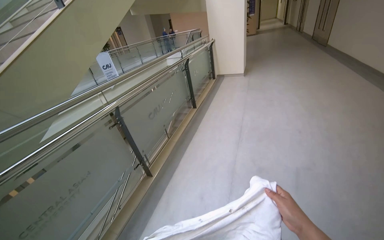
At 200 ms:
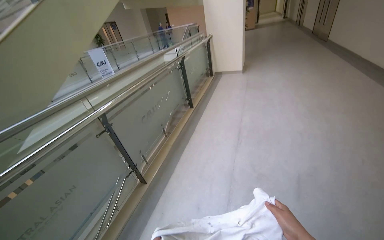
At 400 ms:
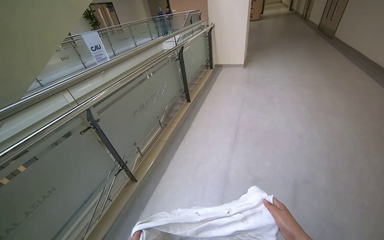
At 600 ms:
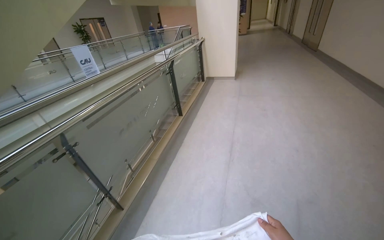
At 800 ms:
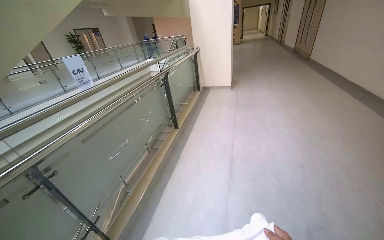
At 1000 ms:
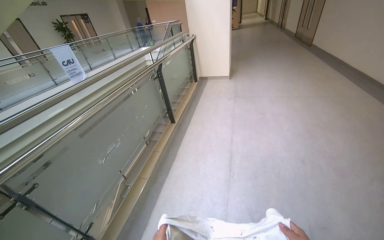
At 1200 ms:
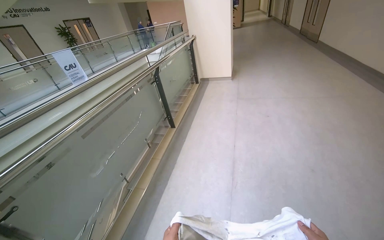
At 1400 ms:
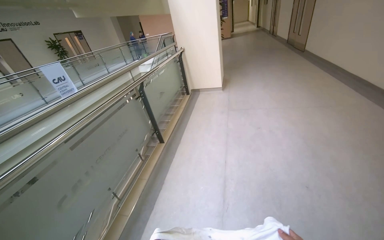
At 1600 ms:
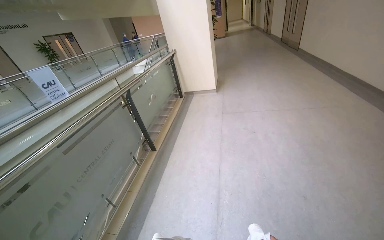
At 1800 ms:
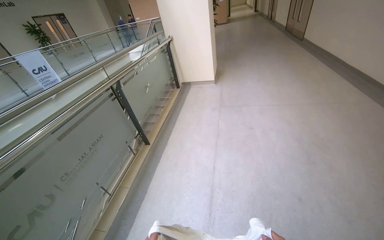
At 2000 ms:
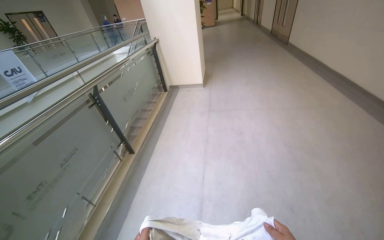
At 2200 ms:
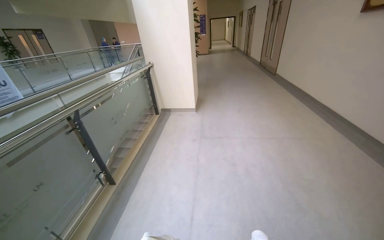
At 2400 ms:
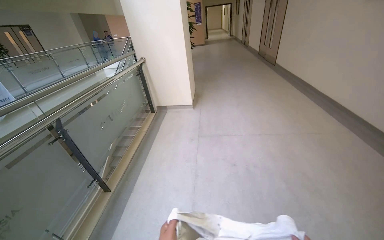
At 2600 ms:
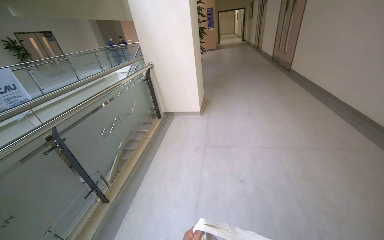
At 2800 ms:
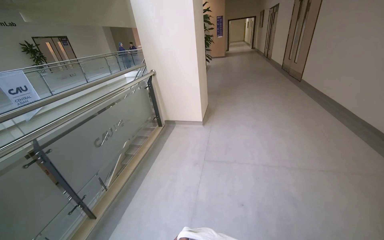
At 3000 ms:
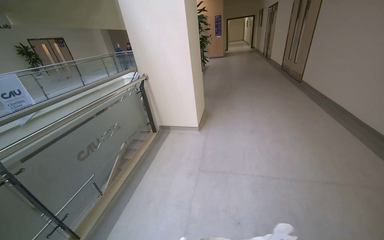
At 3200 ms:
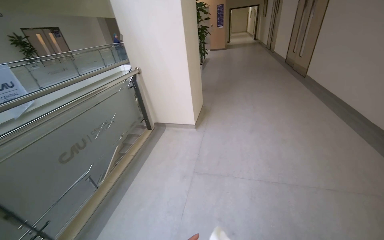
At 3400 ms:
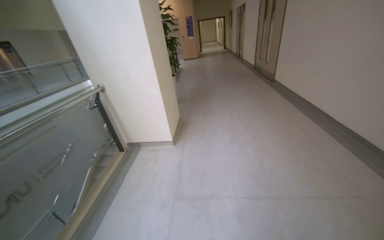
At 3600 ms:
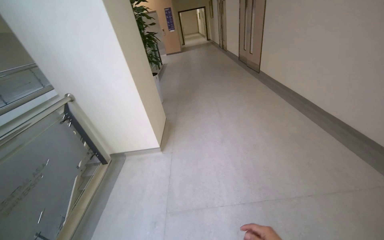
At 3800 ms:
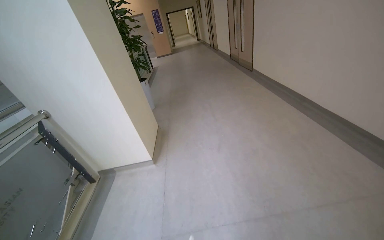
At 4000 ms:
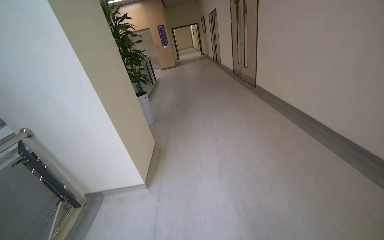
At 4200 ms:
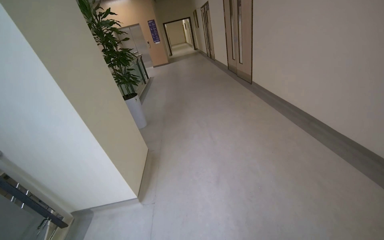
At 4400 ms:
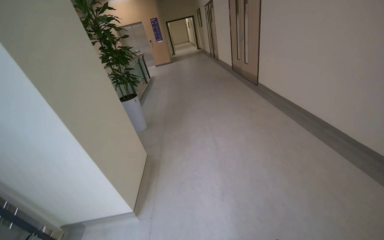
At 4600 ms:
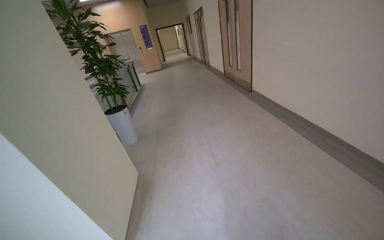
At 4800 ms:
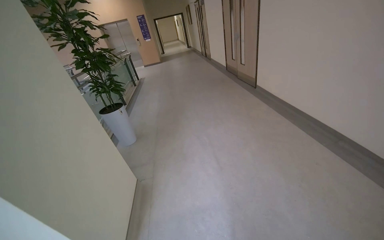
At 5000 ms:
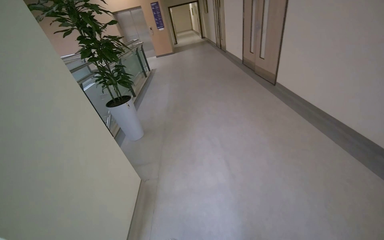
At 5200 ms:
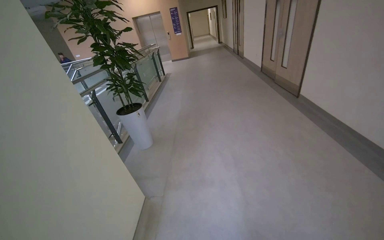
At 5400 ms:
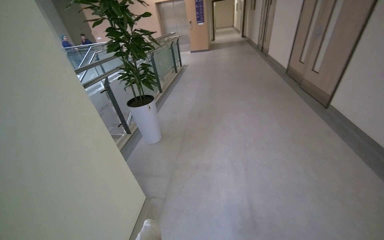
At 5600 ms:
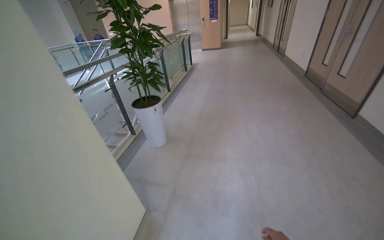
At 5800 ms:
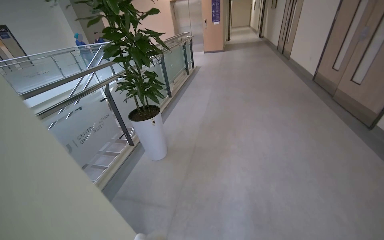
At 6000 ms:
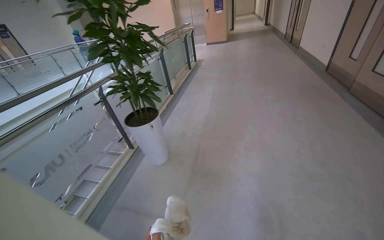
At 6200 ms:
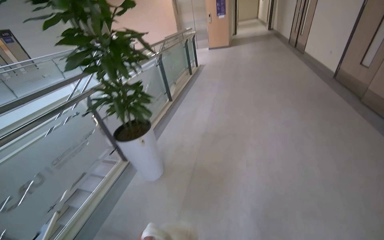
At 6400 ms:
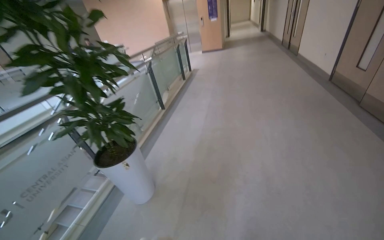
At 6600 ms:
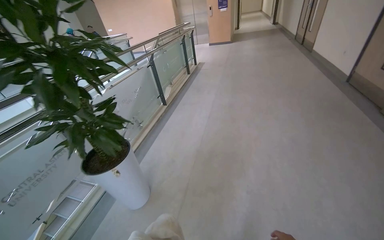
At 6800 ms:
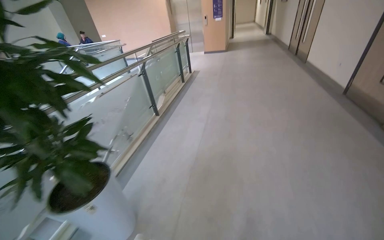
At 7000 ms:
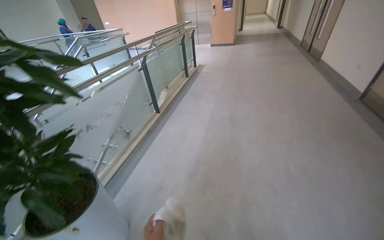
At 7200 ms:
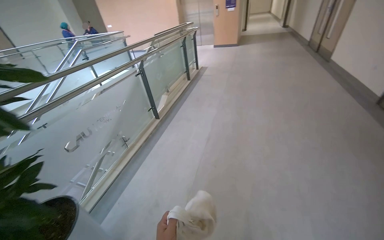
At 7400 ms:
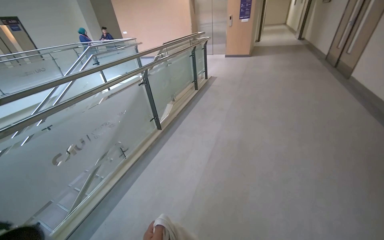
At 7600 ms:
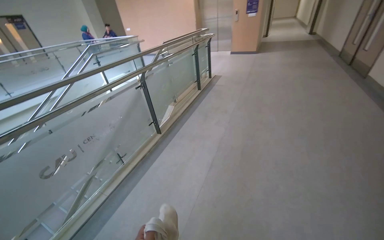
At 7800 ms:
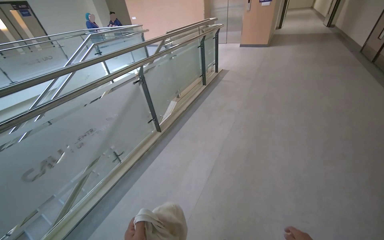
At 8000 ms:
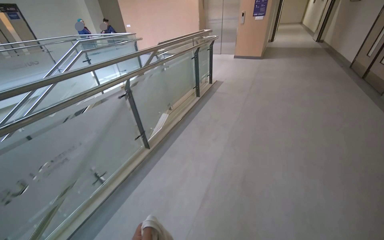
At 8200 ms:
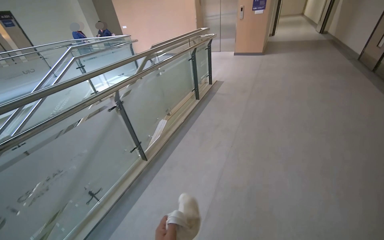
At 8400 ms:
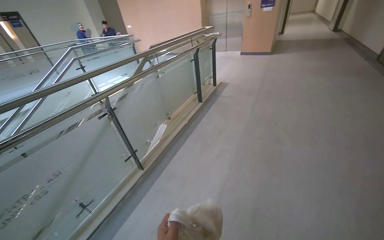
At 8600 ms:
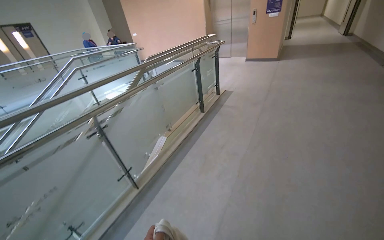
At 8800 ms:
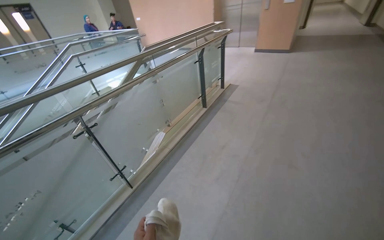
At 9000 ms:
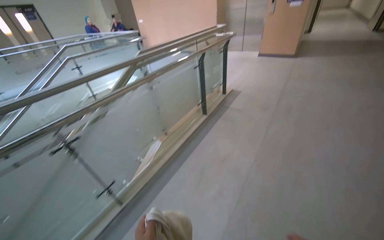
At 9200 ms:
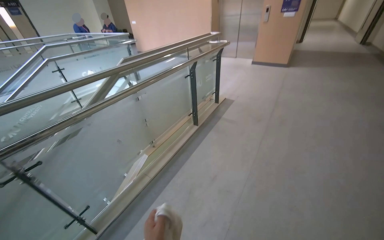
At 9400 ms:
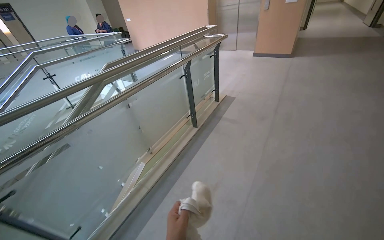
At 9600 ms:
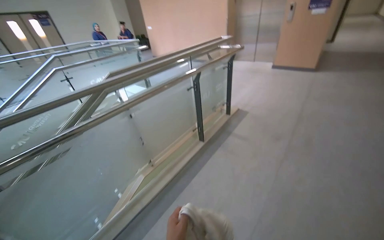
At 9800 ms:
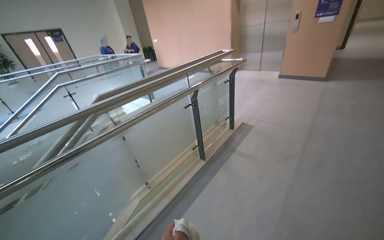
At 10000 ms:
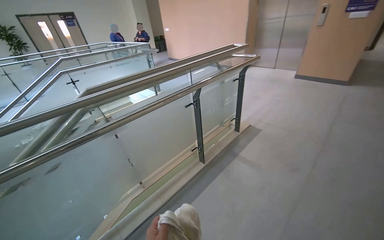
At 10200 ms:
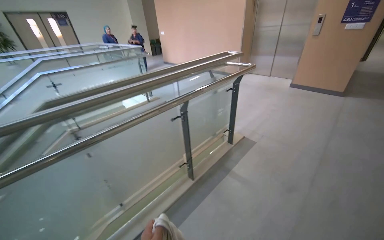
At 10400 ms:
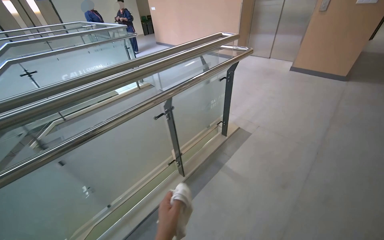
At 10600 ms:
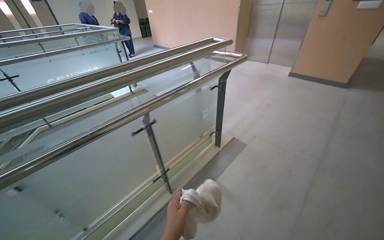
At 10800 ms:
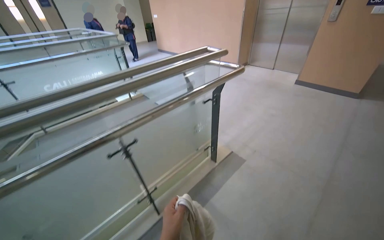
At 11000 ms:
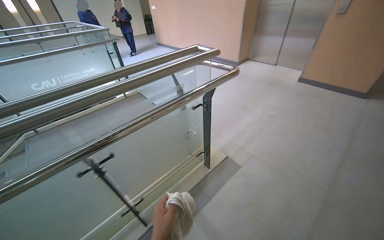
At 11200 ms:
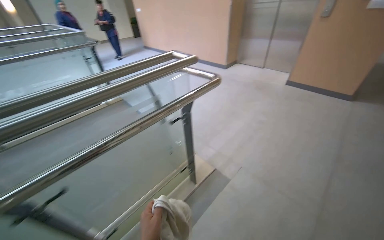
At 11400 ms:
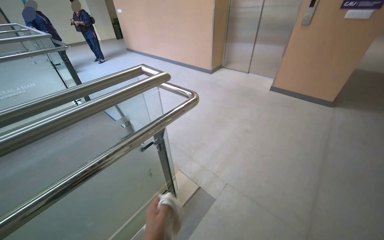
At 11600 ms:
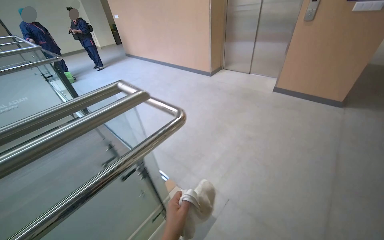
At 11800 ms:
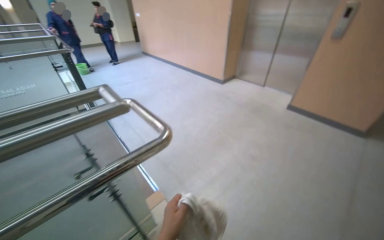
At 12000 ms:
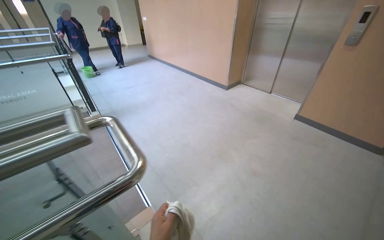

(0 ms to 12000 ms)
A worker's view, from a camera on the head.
Job: wiping surfaces.
The whole recording: Wiping staircase handrails. The worker wipes the metal handrails of the staircase with a white cloth.
0 ms - 1600 ms: The camera is carried about 1 m.
1600 ms - 3000 ms: The head travels some 1 m.
3000 ms - 4400 ms: The head travels roughly 1 m. The wearer looks about 20 degrees further to the right.
4400 ms - 6000 ms: The head travels approximately 1.5 m. The head turns to the left by approximately 20 degrees.
6000 ms - 7600 ms: The camera travels about 1.5 m.
7600 ms - 9000 ms: The camera travels approximately 1 m.
9000 ms - 10400 ms: The wearer moves roughly 1 m.
10400 ms - 12000 ms: The camera is carried roughly 1.5 m.

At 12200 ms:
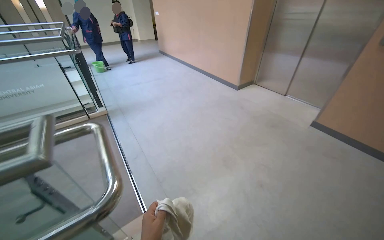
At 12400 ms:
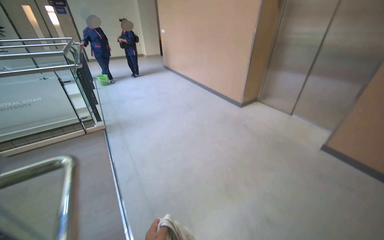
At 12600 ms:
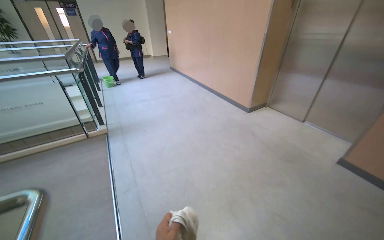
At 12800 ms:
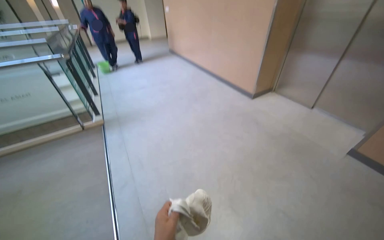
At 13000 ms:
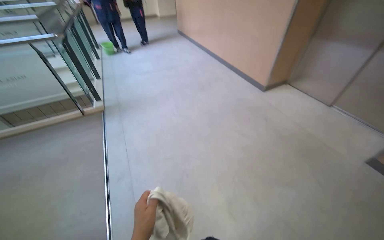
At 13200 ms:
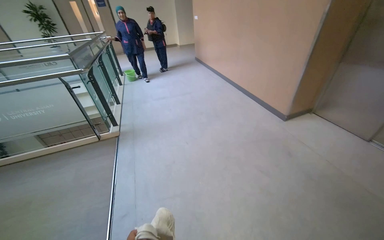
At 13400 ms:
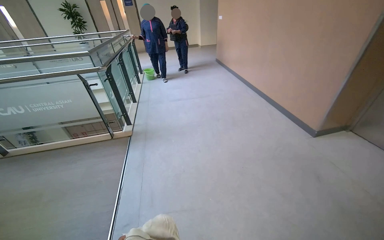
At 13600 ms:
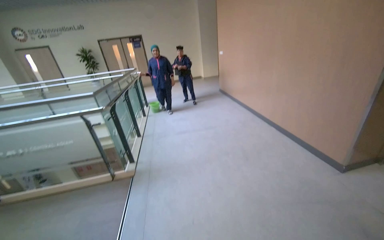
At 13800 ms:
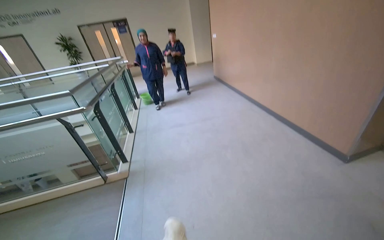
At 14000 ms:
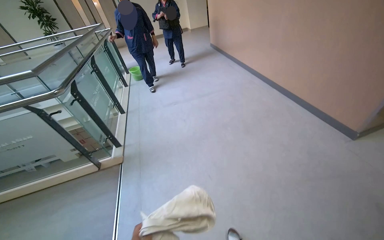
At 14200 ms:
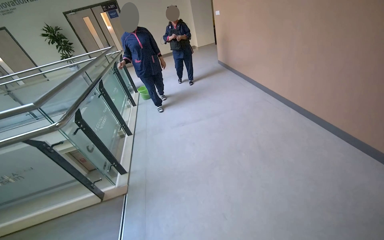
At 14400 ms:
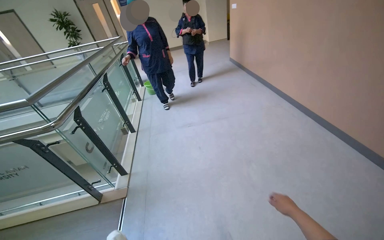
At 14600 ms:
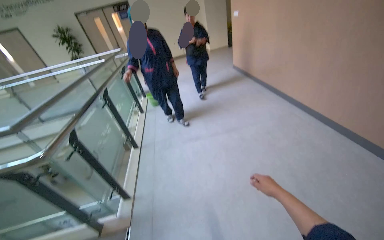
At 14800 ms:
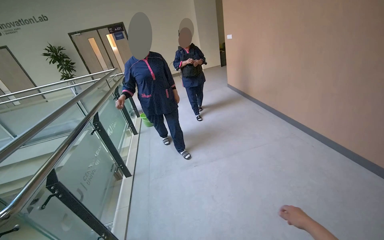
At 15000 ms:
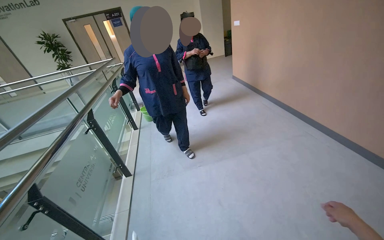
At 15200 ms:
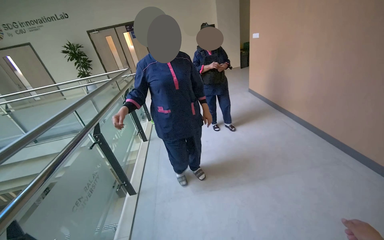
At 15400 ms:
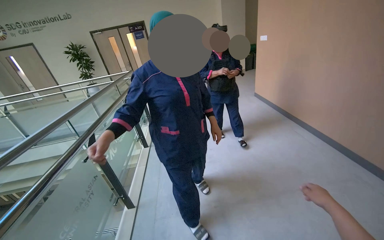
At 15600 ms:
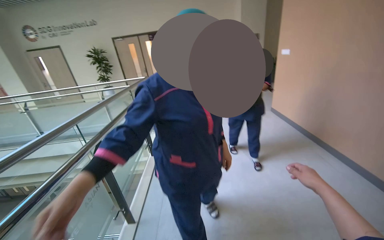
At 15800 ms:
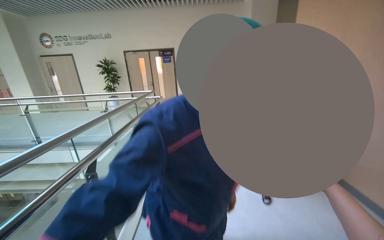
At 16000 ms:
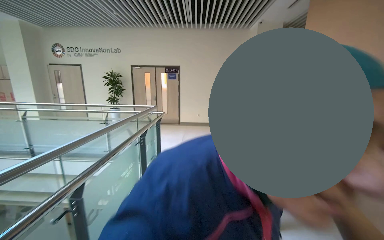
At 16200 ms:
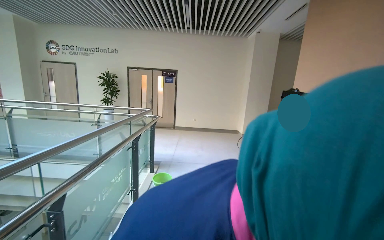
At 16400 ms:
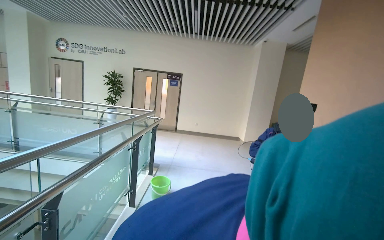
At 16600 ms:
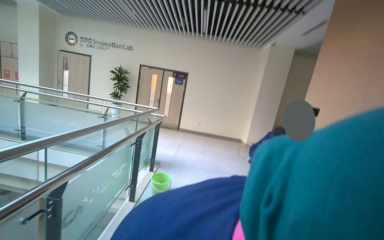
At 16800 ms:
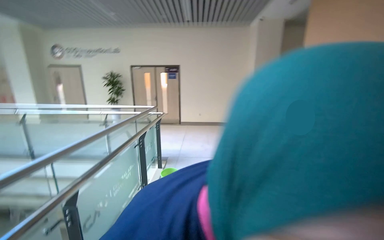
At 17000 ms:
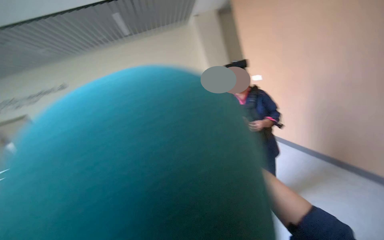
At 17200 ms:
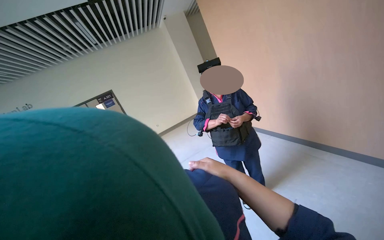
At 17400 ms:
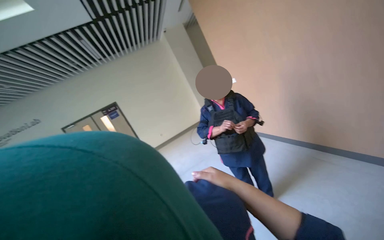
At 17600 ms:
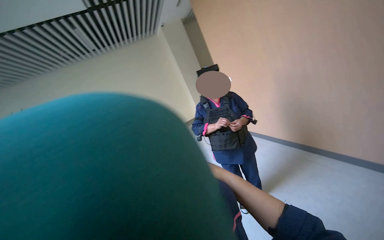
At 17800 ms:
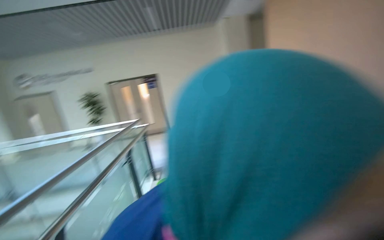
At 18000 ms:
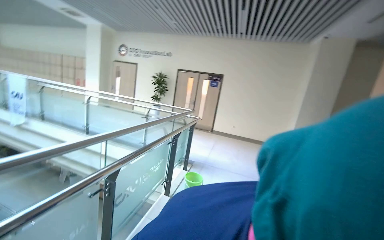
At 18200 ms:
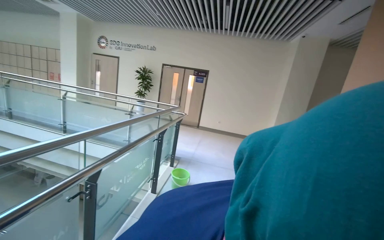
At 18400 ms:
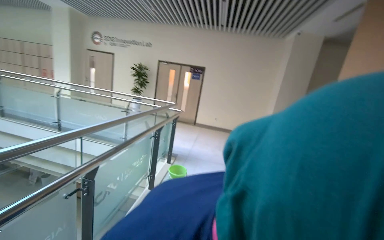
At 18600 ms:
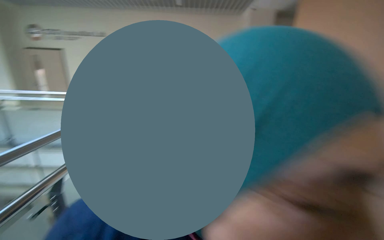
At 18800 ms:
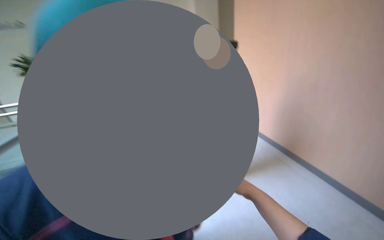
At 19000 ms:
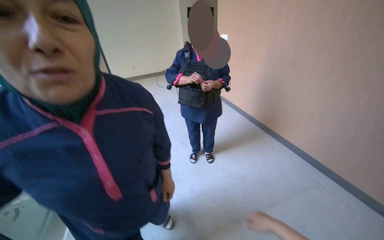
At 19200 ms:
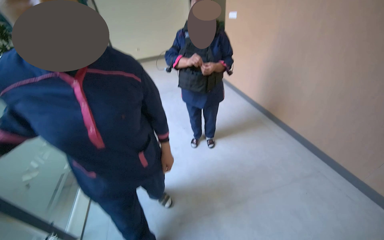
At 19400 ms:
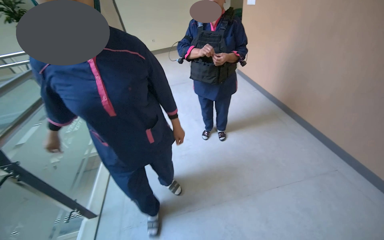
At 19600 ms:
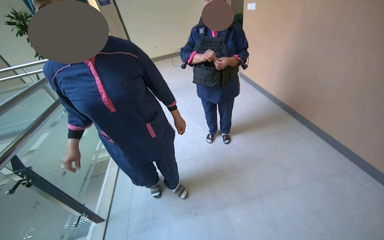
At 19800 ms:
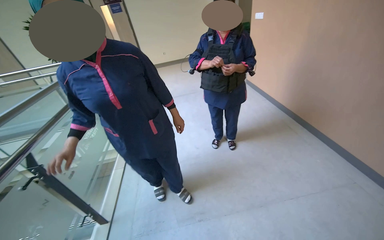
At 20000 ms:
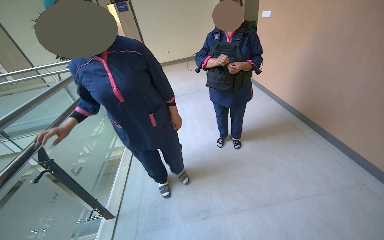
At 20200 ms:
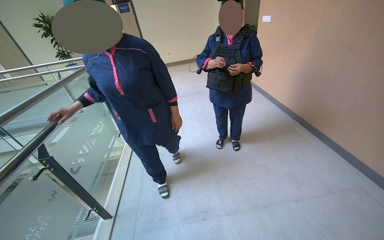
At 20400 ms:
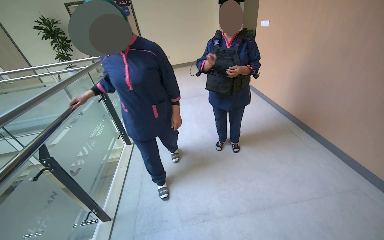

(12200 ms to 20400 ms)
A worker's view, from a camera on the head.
Job: wiping surfaces.
The whole recording: Wiping staircase handrails. The worker wipes the metal handrails of the staircase with a white cloth.
12200 ms - 13800 ms: The head travels some 1 m. The view swings some 20 degrees to the left.
13800 ms - 15400 ms: The wearer moves some 1.5 m.
15400 ms - 17200 ms: The head travels some 50 cm. The view tilts roughly 20 degrees upward.
